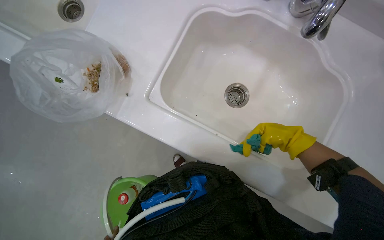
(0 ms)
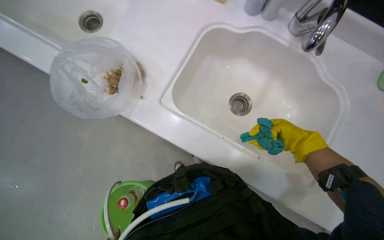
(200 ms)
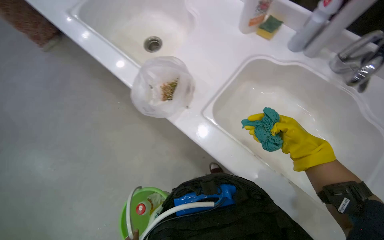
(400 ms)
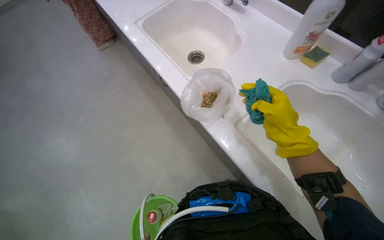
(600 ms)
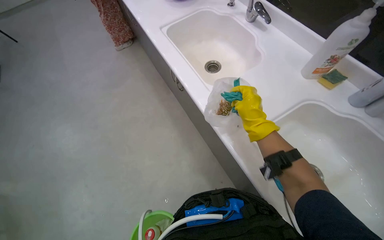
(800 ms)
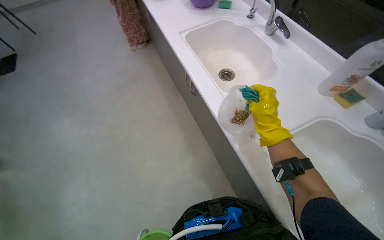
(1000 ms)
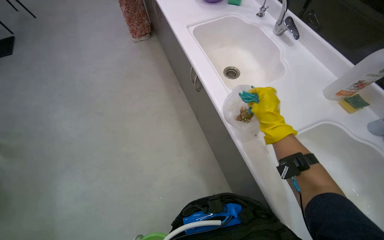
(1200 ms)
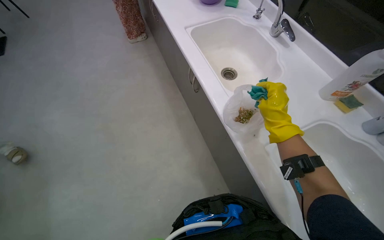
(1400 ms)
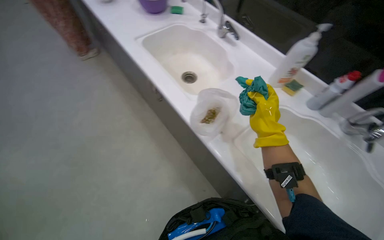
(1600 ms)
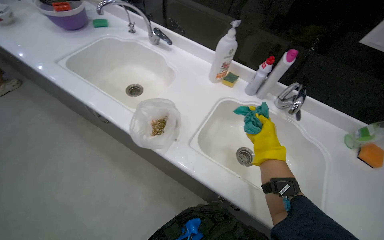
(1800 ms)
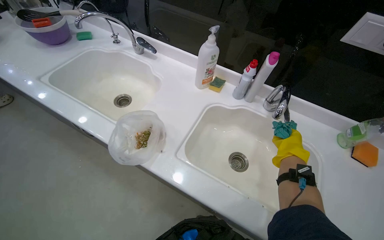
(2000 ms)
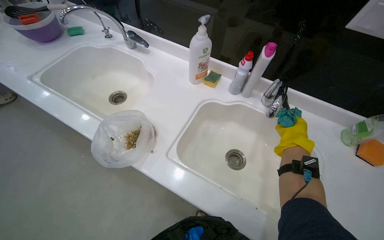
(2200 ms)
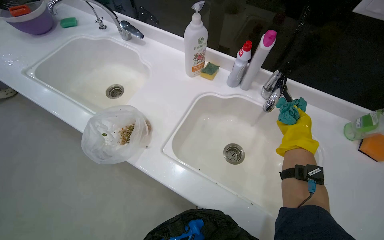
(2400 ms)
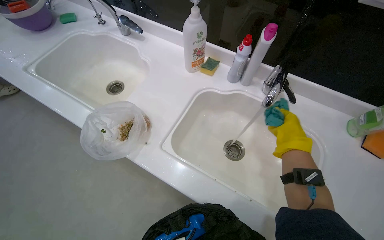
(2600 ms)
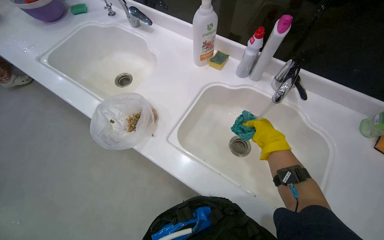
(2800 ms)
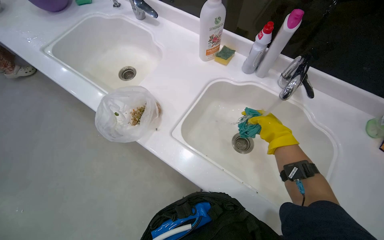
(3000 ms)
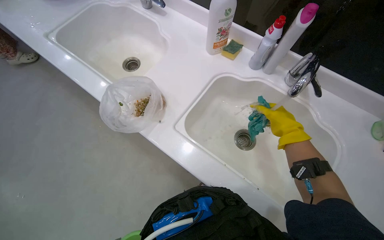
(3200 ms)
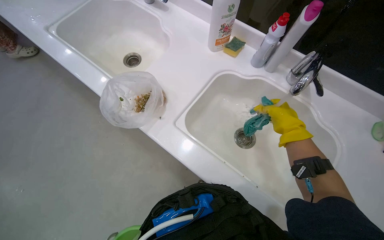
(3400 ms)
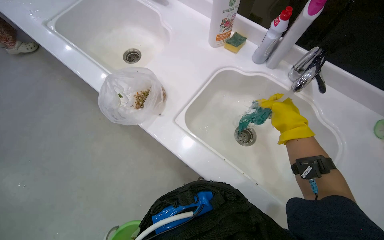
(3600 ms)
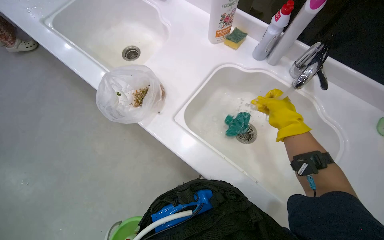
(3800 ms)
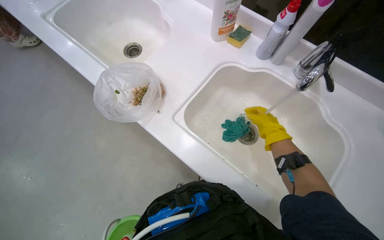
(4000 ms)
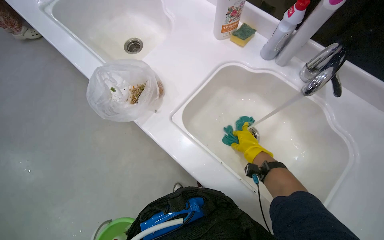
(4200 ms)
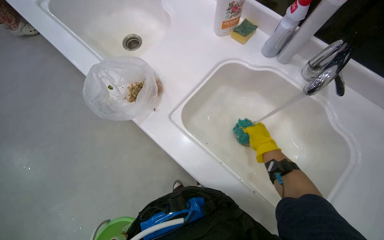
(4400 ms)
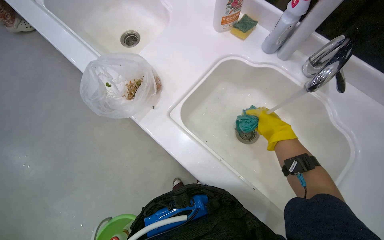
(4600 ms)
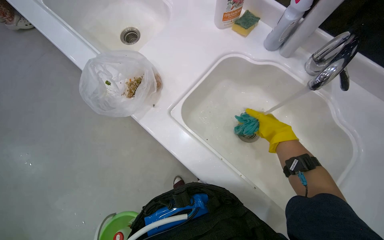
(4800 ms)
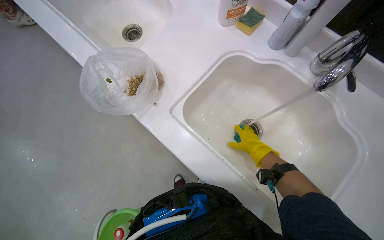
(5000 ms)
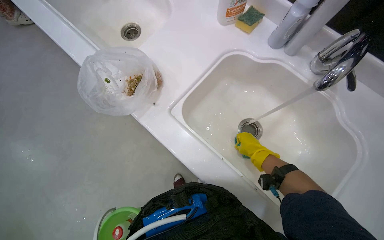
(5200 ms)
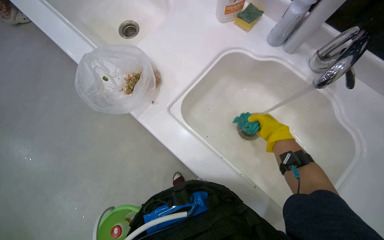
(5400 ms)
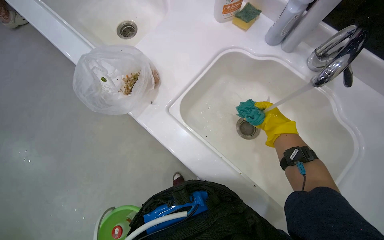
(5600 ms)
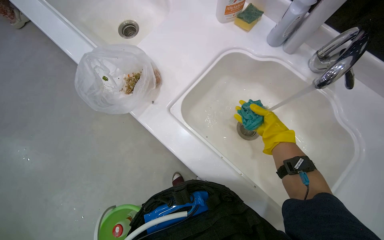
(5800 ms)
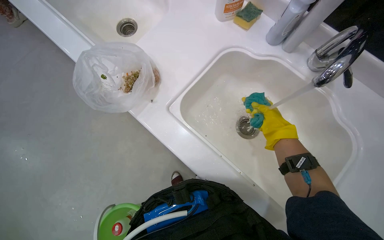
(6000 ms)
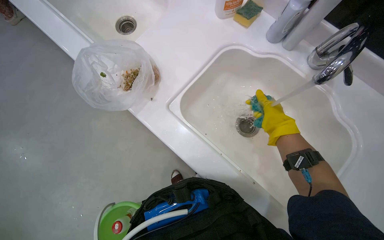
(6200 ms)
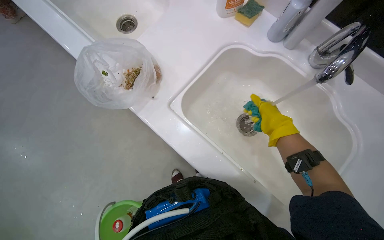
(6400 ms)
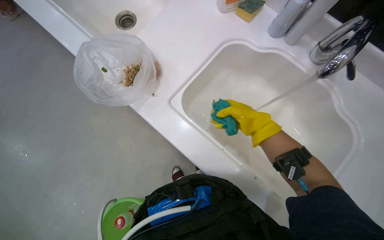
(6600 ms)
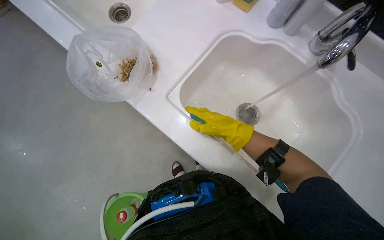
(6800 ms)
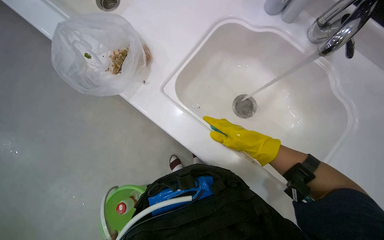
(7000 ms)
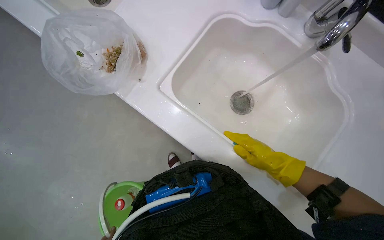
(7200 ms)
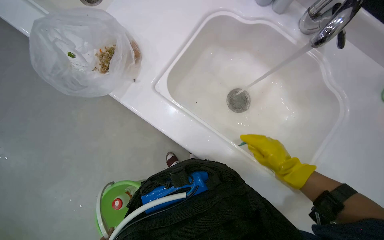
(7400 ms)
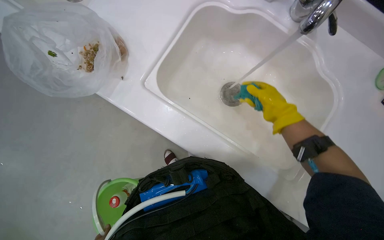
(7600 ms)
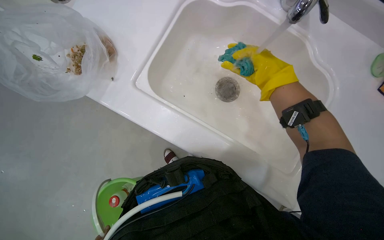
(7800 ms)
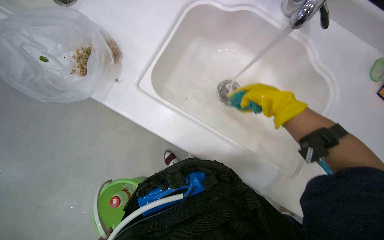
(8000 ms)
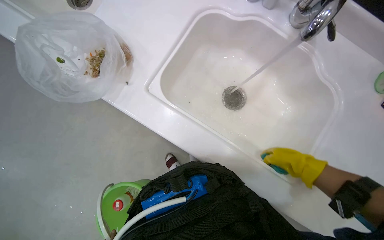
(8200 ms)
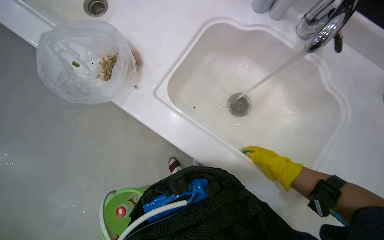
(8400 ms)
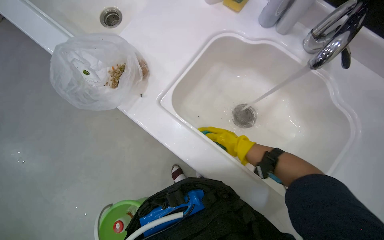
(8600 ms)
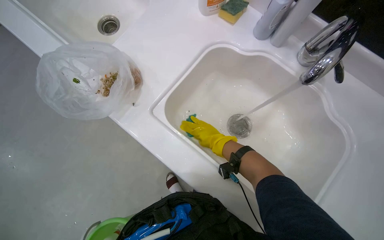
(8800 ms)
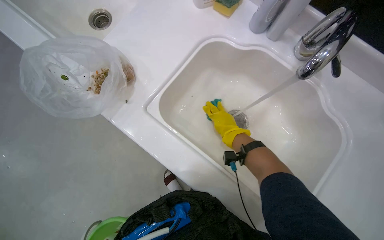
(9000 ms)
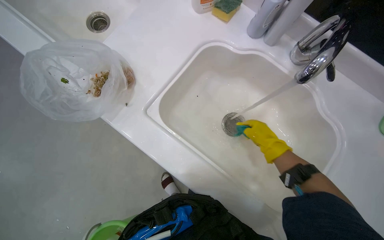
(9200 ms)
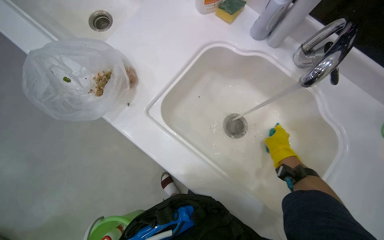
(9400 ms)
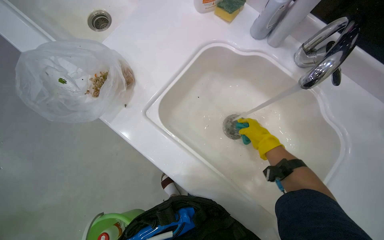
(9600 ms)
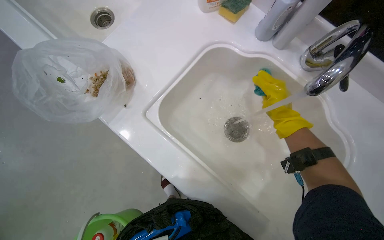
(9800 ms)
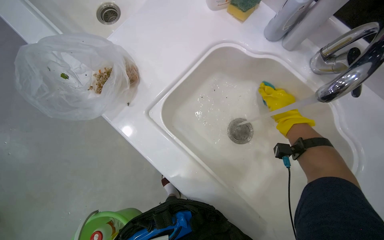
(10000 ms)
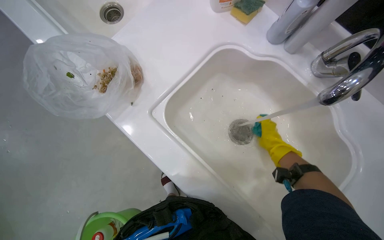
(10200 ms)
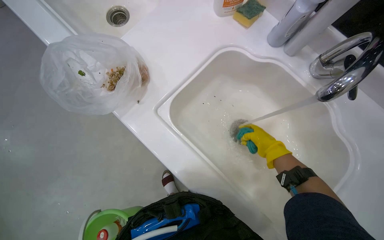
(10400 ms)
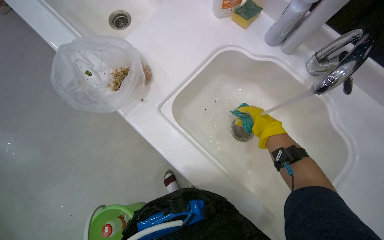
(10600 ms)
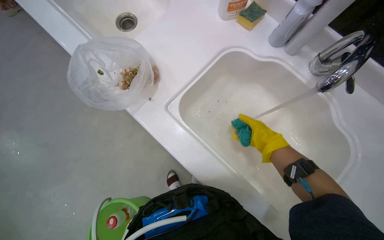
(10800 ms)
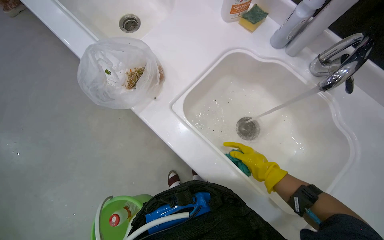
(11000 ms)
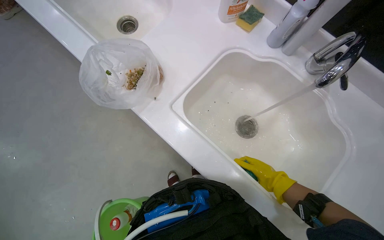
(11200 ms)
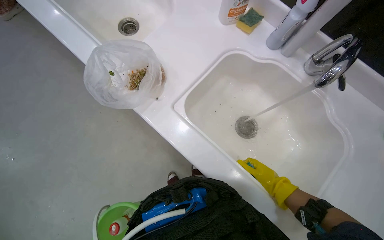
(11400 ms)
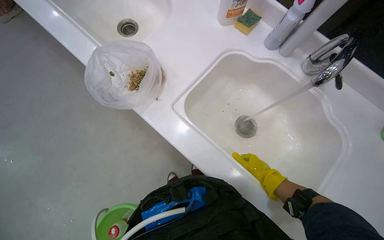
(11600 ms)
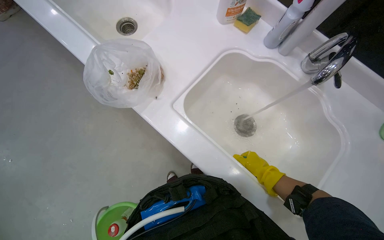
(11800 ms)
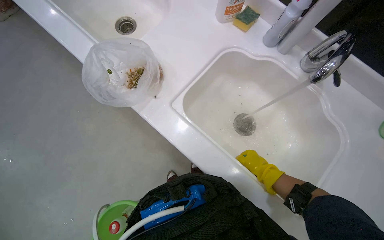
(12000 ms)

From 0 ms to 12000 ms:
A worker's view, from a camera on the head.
Job: cleaning kitchen.
The whole recording: Cleaning kitchen counter and sink. The worker cleans the kitchen counter and sinks, removing food scraps and scrubbing the surfaces.
From 0 ms to 1600 ms: The camera travels approximately 40 cm. The view tips upward by roughly 15 degrees.
From 3000 ms to 4400 ms: The right hand moves farther from the camera, roughly 10 cm.
From 4400 ms to 6000 ms: The right hand goes nearer and farther, approximately 15 cm each way, reversing 2 times.
From 6000 ms to 7600 ms: The right hand goes to the left and returns, approximately 15 cm each way.
From 7600 ms to 9000 ms: The right hand swings up and down the picture, roughly 25 cm each way, with 2 reversals.
From 9000 ms to 10400 ms: The right hand moves to the right, approximately 15 cm.
From 10400 ms to 12000 ms: The right hand is displaced down the picture by about 10 cm.

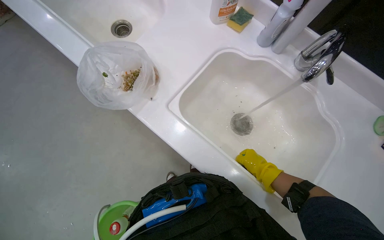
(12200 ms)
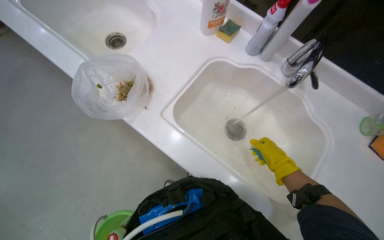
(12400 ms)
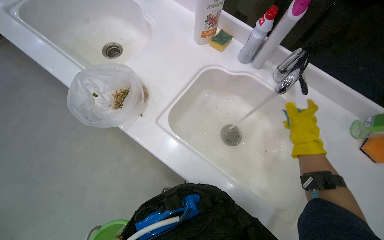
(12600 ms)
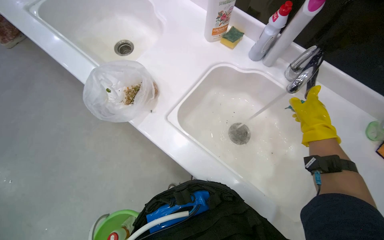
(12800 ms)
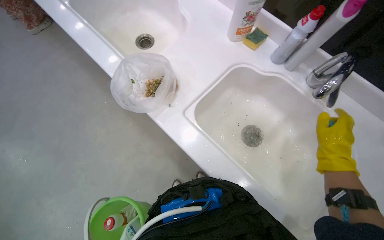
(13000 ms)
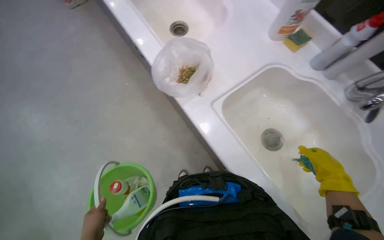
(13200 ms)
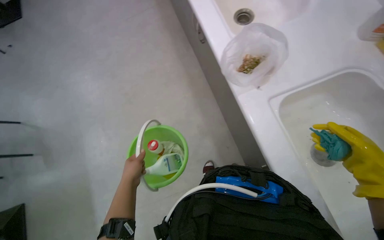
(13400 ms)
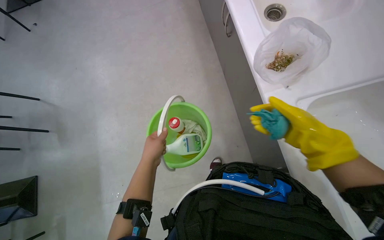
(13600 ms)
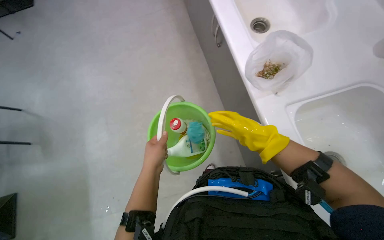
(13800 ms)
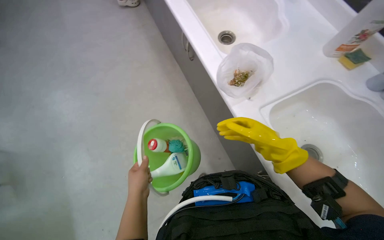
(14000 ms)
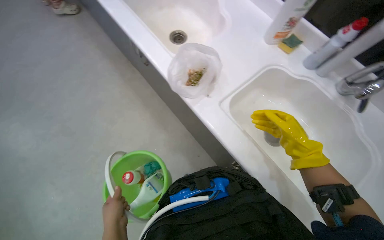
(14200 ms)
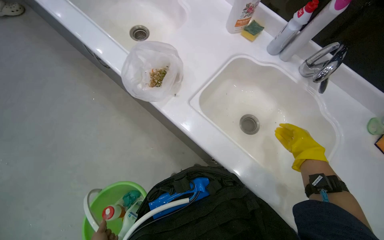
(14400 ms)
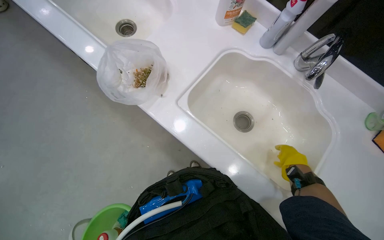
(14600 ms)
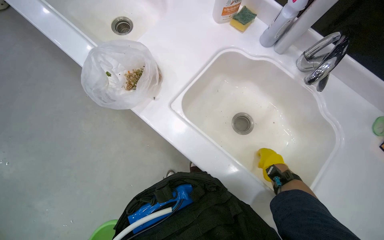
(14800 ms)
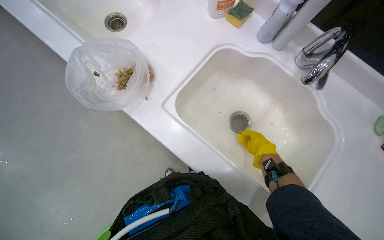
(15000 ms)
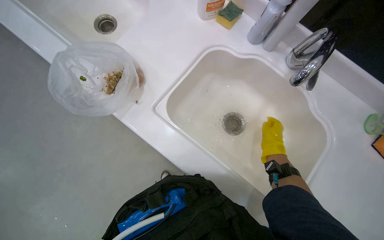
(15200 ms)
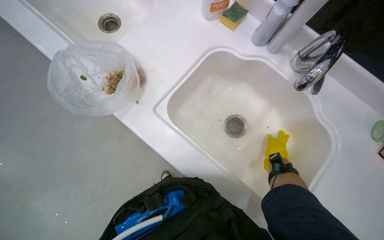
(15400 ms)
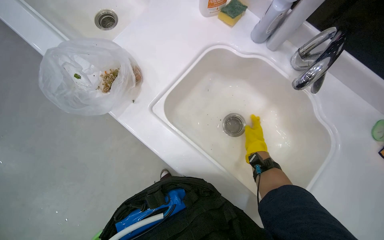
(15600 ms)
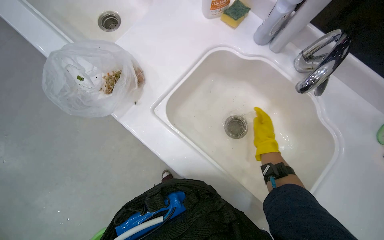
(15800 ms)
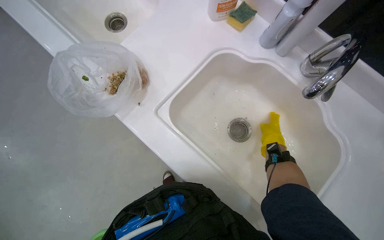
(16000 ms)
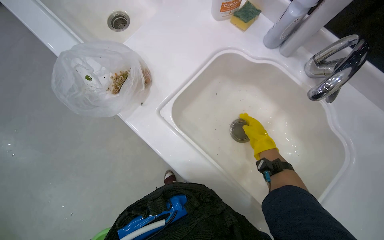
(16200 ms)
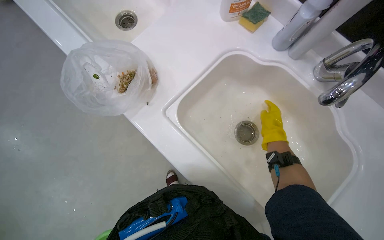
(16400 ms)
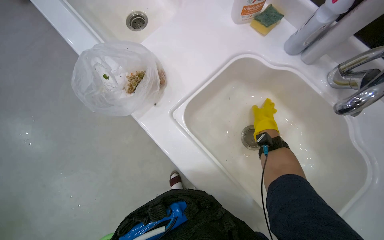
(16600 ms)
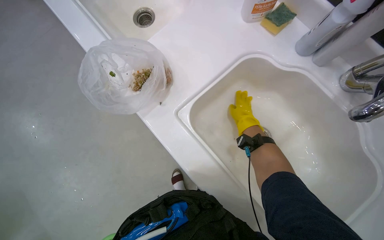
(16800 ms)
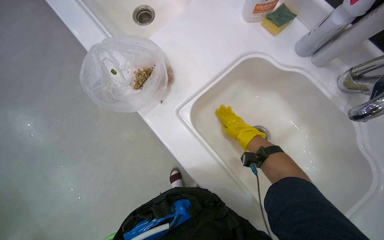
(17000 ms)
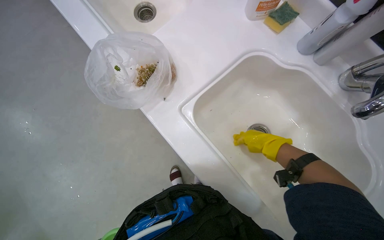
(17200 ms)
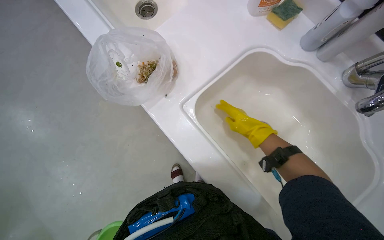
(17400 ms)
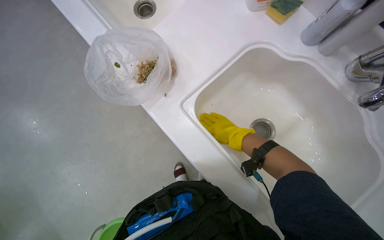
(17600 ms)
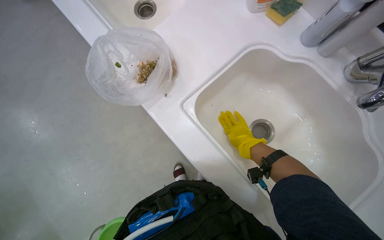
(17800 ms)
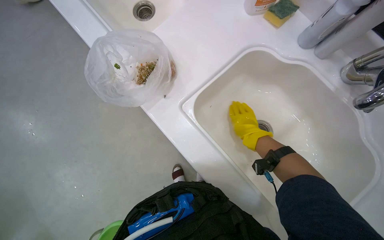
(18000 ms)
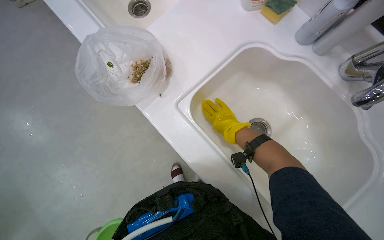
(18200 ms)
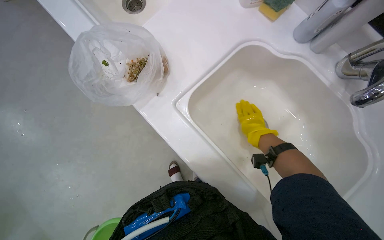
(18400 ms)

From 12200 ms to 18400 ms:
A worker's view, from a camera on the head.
Job: cleaning kitchen.
The whole recording: Cleaning kitchen counter and sink. The worker cleans the kitchen counter and sinks, removing food scraps and scrubbing the surfaces.
From 12200 ms to 13800 ms: The wearer looks about 35 degrees further to the left.
From 13800 ms to 15400 ms: The wearer's head swings some 40 degrees to the right.
From 15400 ms to 16800 ms: The right hand shifts roughly 25 cm to the left and up the picture.
From 16800 ms to 18400 ms: The right hand swings left and right, some 15 cm each way, with 4 reversals.

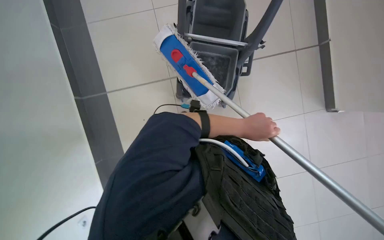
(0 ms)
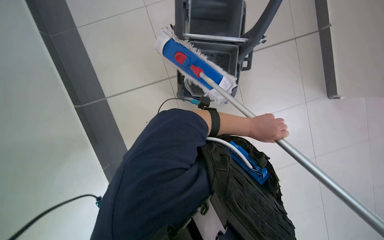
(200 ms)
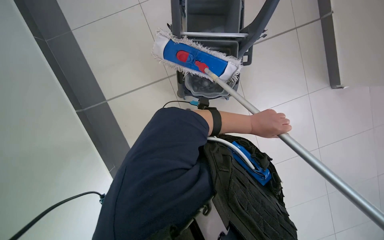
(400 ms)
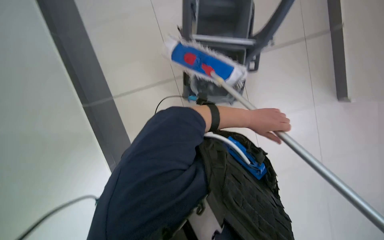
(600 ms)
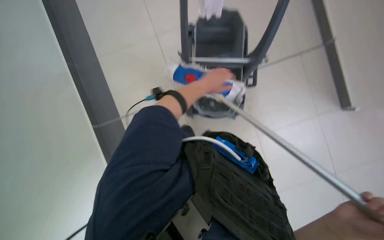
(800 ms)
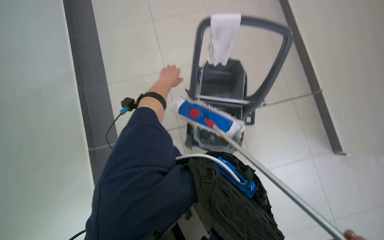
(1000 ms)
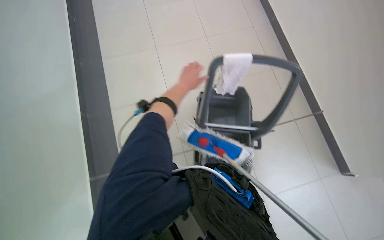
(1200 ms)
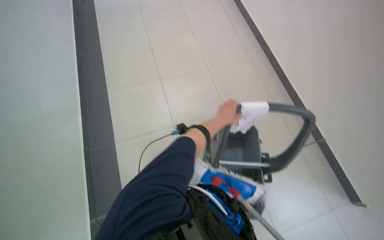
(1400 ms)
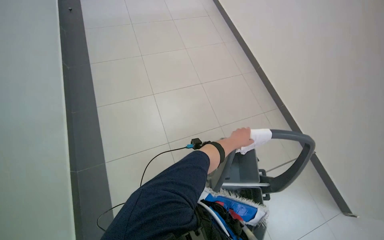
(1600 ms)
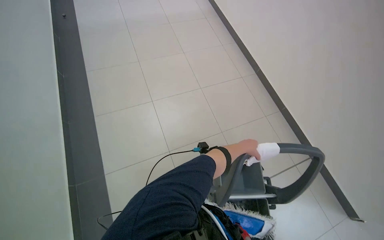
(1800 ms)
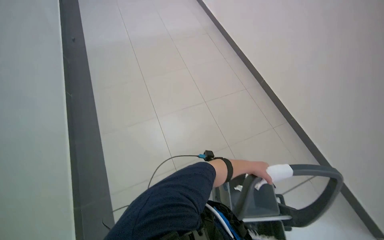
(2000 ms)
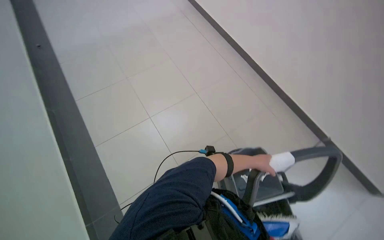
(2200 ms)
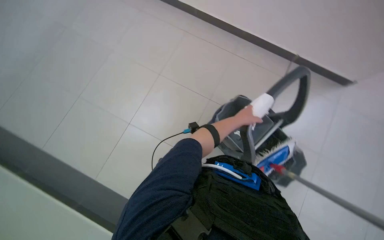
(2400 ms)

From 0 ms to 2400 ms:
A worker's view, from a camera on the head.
Job: preparing cleaning supplies.
The whole recording: Cleaning and wringing mop head. The worker cleans and wrings the mop head in the cleaning bucket.
From 0 ms to 1200 ms: The view tilts approximately 25 degrees upward.
